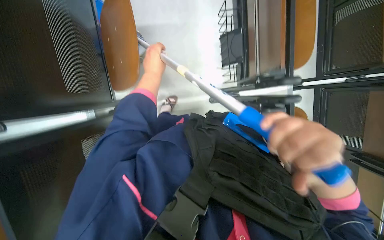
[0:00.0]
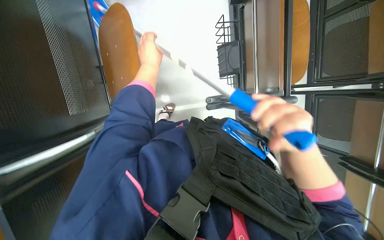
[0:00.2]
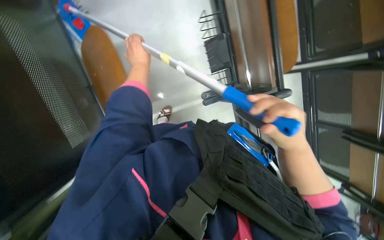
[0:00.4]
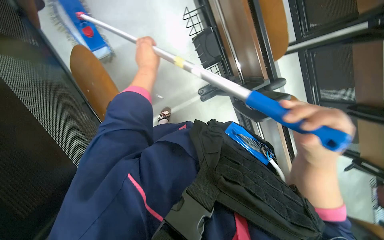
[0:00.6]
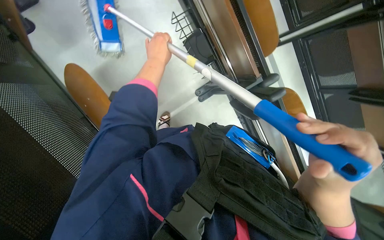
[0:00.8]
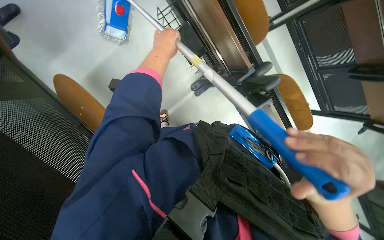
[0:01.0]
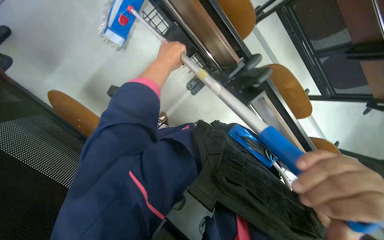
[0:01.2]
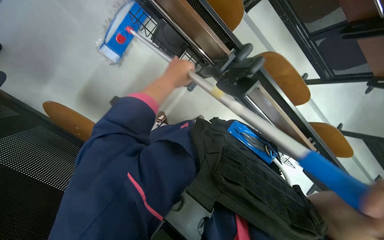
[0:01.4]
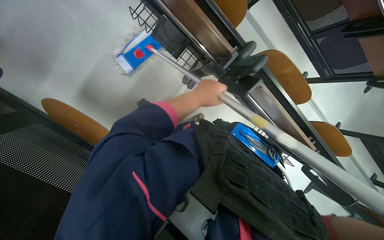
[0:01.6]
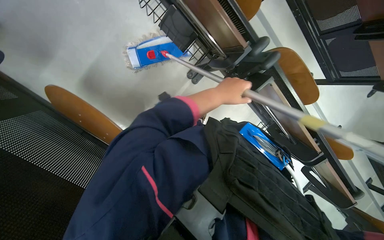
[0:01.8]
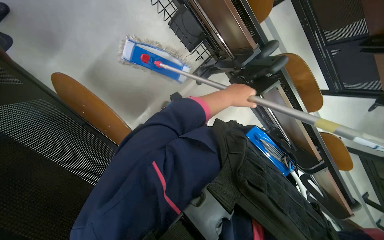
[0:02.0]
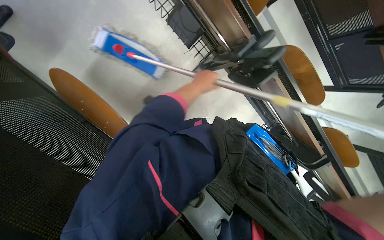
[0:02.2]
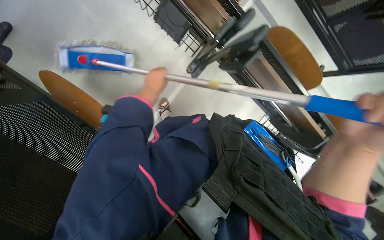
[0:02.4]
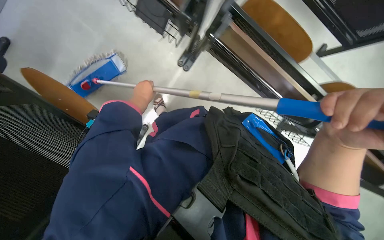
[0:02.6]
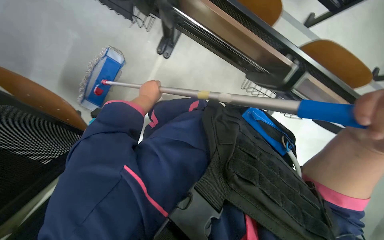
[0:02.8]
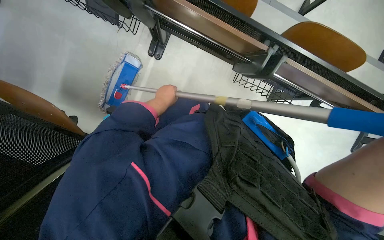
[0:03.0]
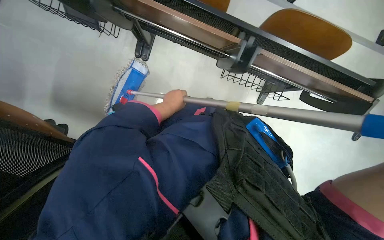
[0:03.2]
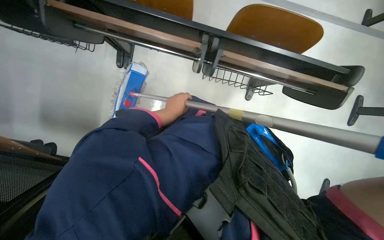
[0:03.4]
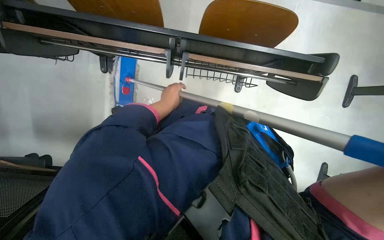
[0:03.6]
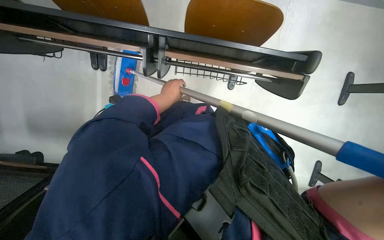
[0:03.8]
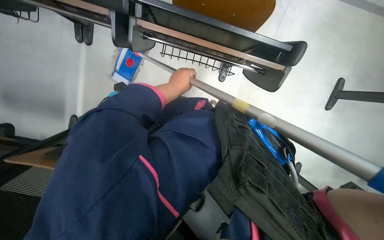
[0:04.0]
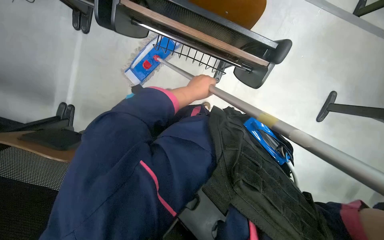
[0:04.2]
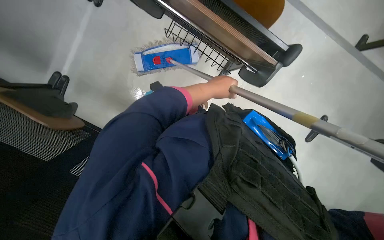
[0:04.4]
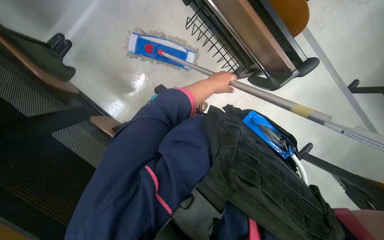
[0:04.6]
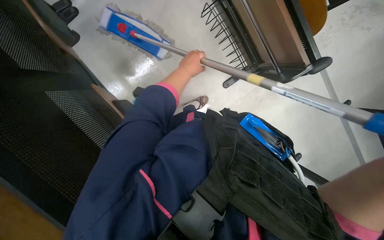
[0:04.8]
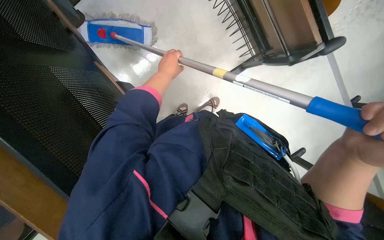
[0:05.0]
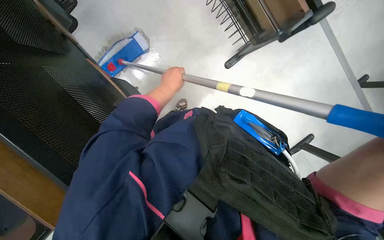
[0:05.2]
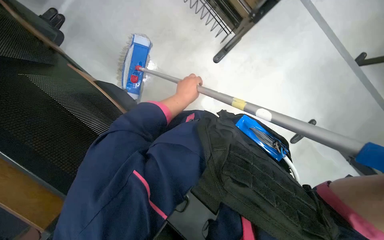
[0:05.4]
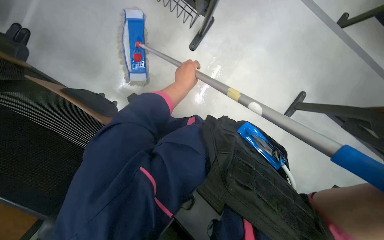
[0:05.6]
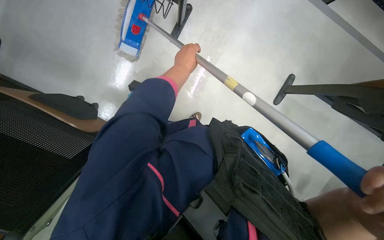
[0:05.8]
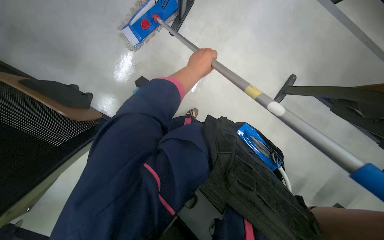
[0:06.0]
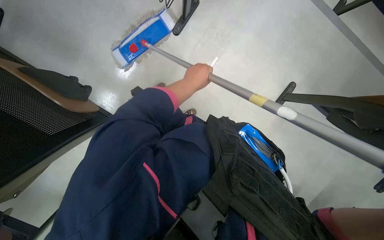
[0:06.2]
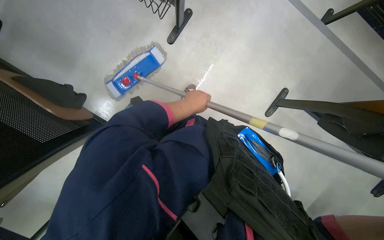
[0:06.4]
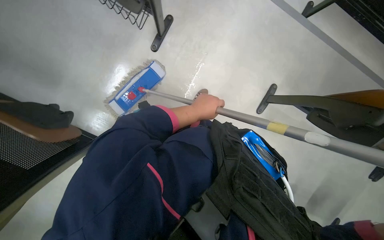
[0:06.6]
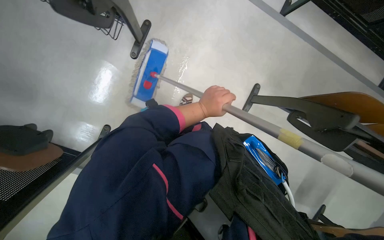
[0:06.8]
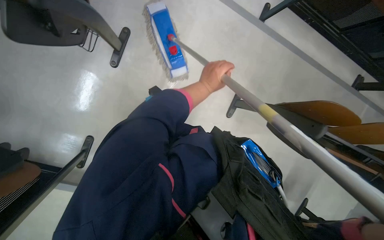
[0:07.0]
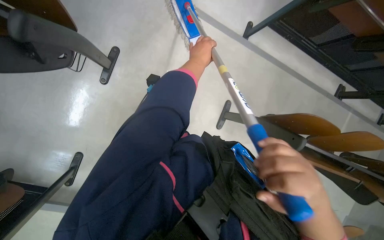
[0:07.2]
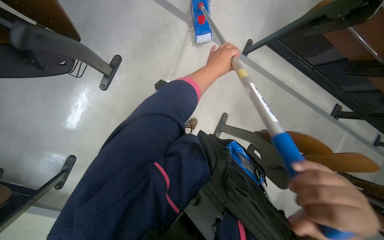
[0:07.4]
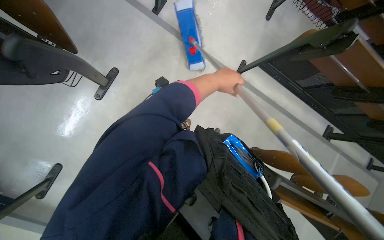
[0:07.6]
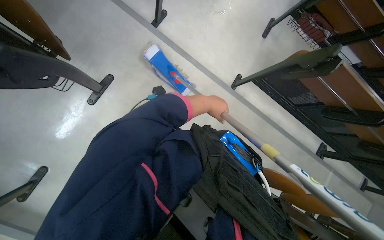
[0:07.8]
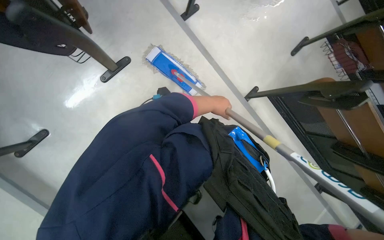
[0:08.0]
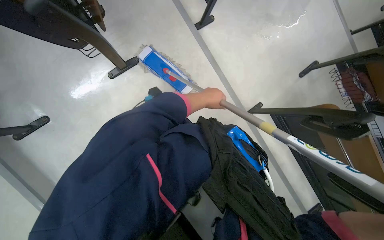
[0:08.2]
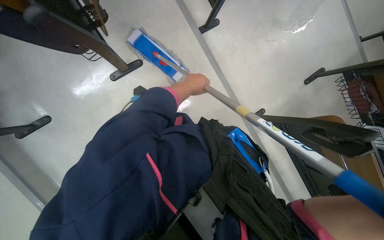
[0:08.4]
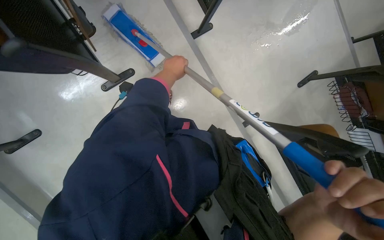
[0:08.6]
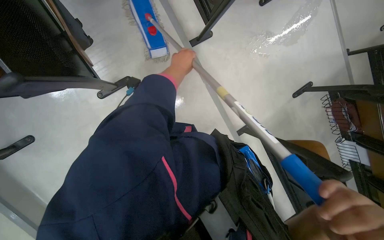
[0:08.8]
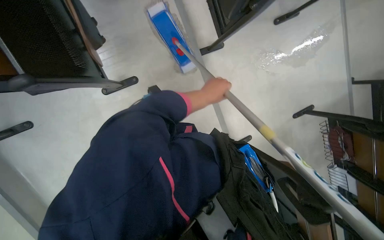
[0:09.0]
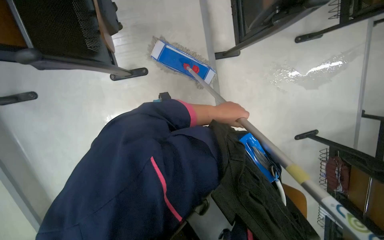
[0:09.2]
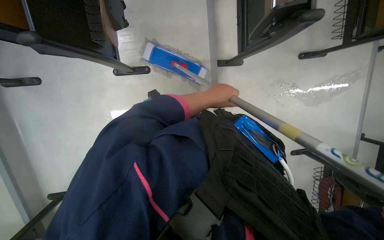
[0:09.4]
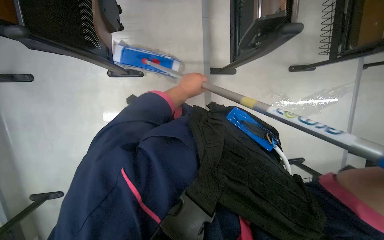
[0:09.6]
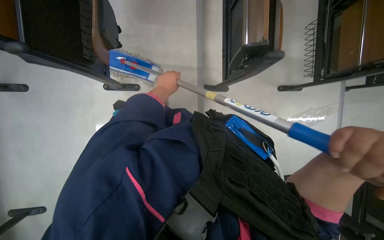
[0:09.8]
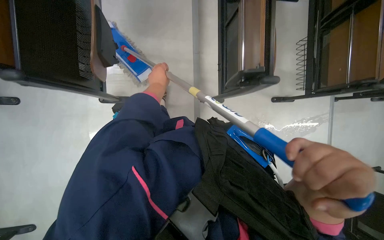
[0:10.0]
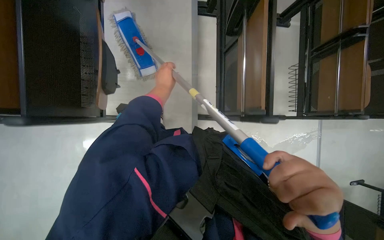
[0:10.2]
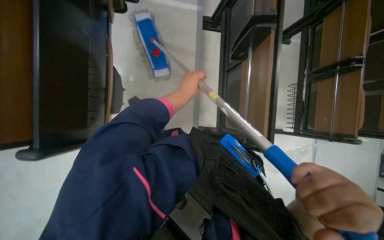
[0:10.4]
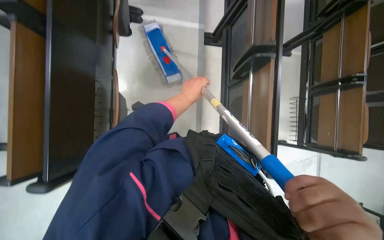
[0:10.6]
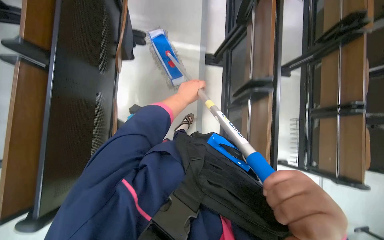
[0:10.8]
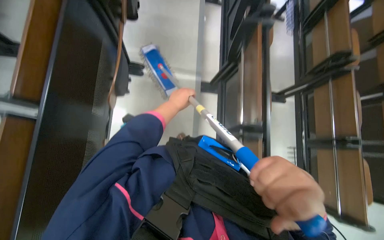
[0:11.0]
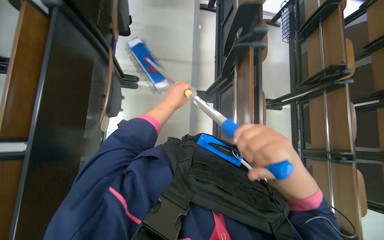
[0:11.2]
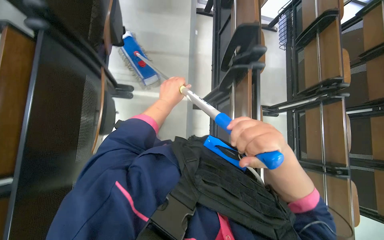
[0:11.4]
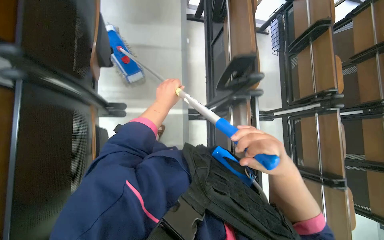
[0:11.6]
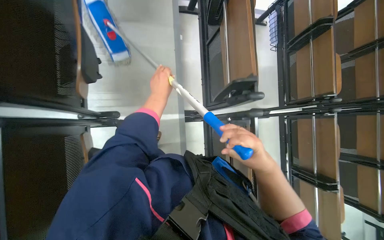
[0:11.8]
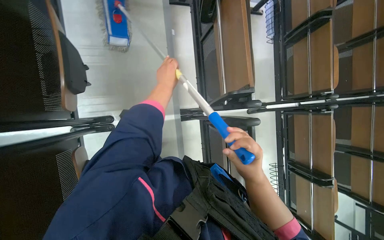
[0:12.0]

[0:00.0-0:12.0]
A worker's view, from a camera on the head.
Job: mopping floor.
The whole recording: Mopping lecture hall floor. The worker mops the lecture hall floor, periodically wringing and adjusting the mop.
0:00.0 to 0:01.6: The scene rotates counterclockwise by approximately 40 degrees. The left hand is displaced to the right by about 25 cm.
0:01.6 to 0:03.0: The left hand travels farther from the camera by about 15 cm.
0:04.4 to 0:06.0: Everything in view rotates about 30 degrees clockwise. The left hand moves approximately 15 cm to the left and comes back.
0:07.6 to 0:09.0: The head travels approximately 40 cm. The scene turns roughly 35 degrees clockwise in the picture.
0:09.0 to 0:10.4: The scene turns approximately 25 degrees clockwise in the picture.
0:10.4 to 0:12.0: The wearer moves approximately 1 m.

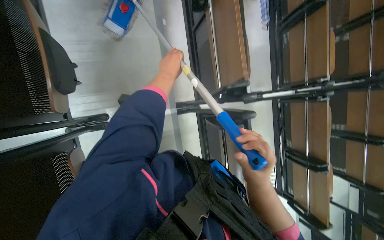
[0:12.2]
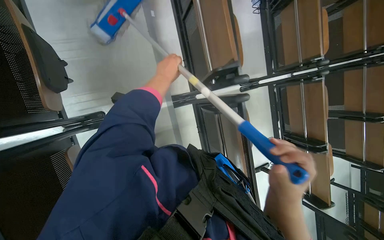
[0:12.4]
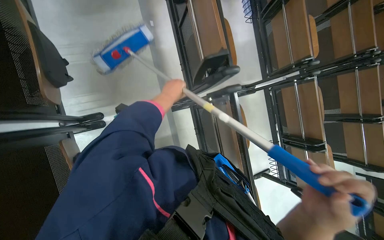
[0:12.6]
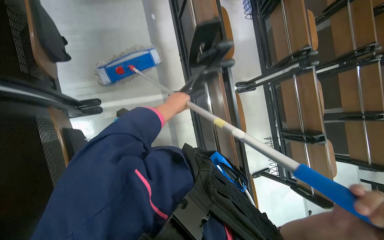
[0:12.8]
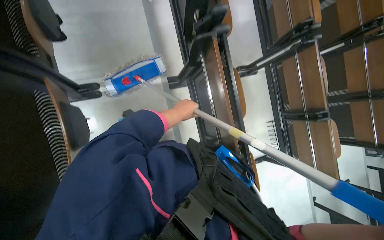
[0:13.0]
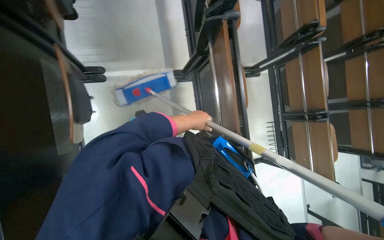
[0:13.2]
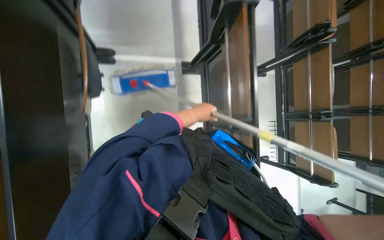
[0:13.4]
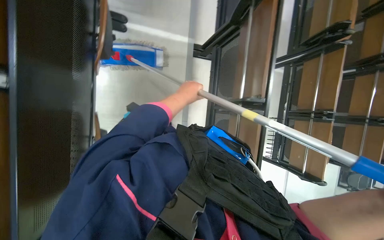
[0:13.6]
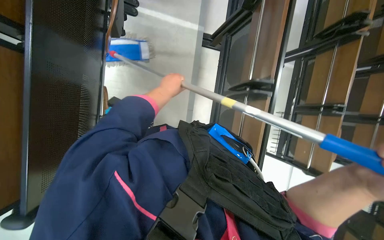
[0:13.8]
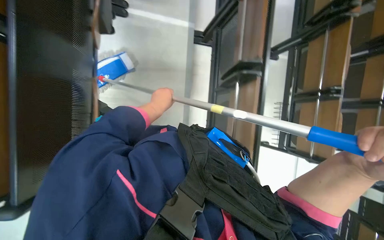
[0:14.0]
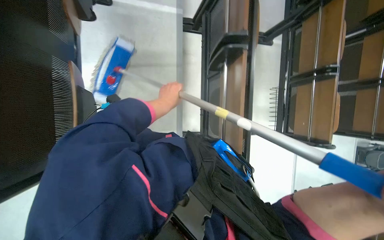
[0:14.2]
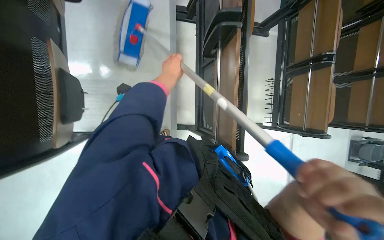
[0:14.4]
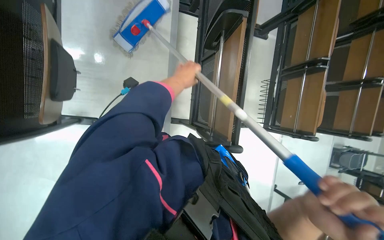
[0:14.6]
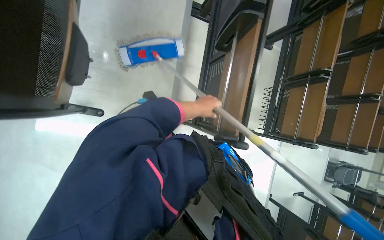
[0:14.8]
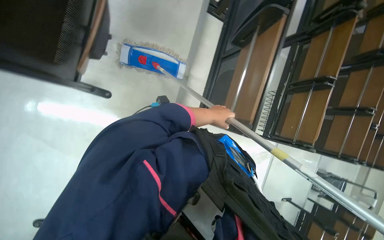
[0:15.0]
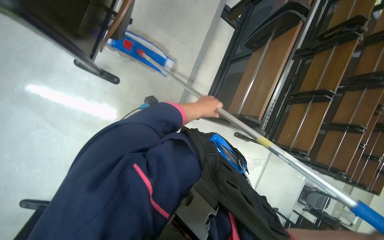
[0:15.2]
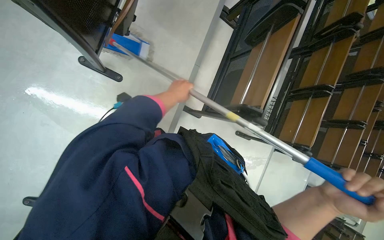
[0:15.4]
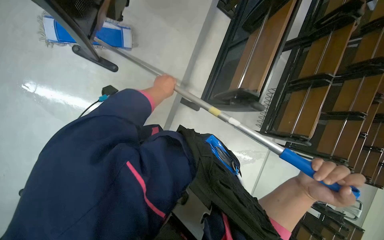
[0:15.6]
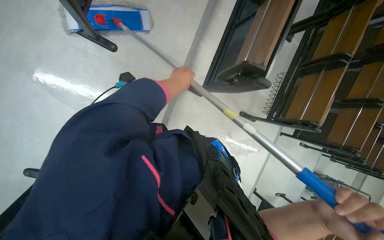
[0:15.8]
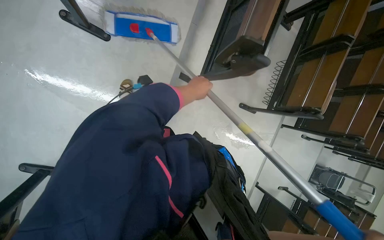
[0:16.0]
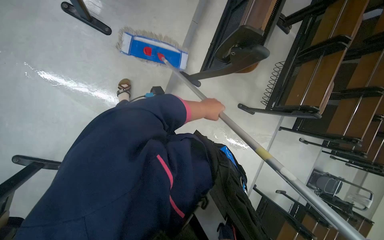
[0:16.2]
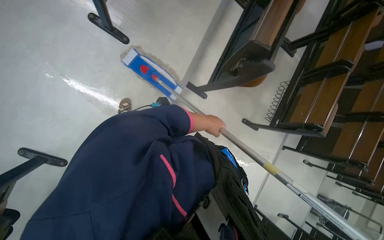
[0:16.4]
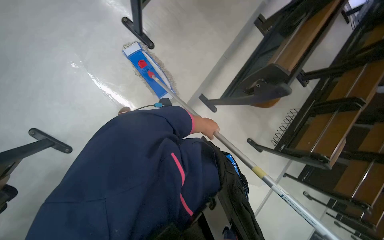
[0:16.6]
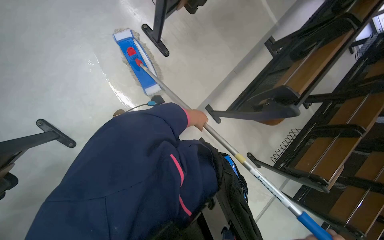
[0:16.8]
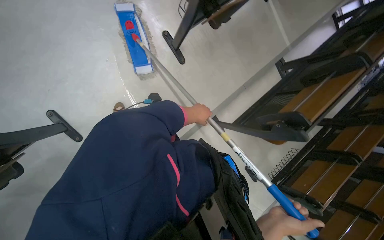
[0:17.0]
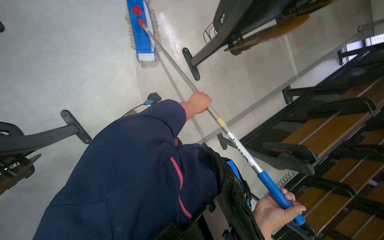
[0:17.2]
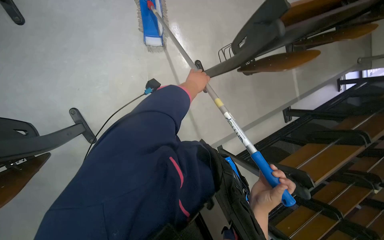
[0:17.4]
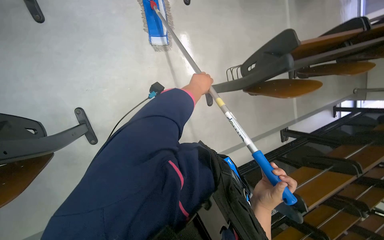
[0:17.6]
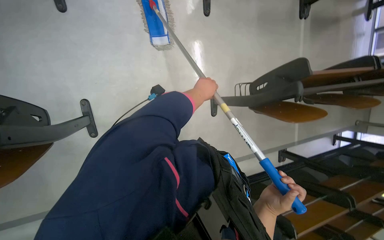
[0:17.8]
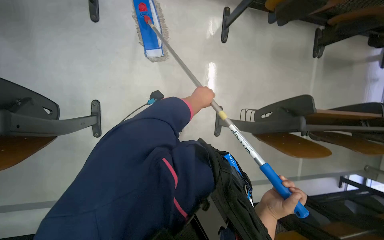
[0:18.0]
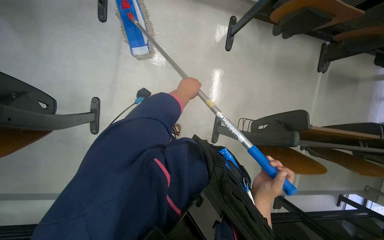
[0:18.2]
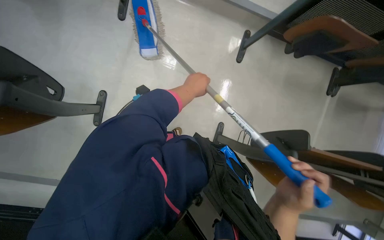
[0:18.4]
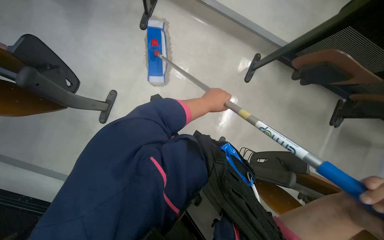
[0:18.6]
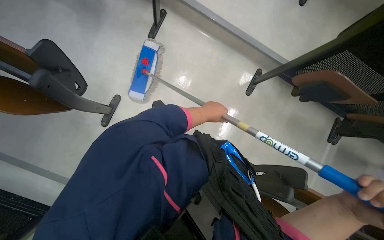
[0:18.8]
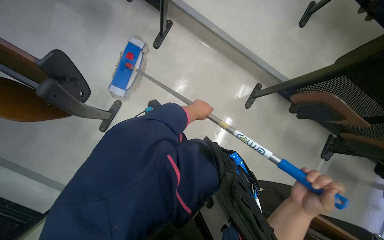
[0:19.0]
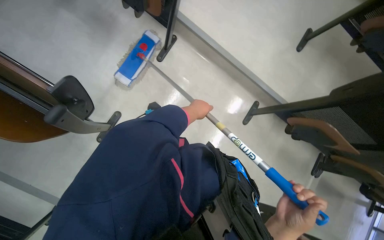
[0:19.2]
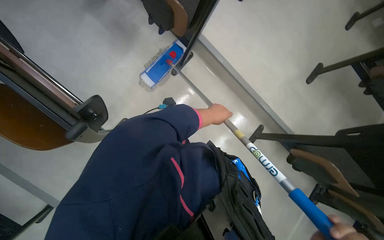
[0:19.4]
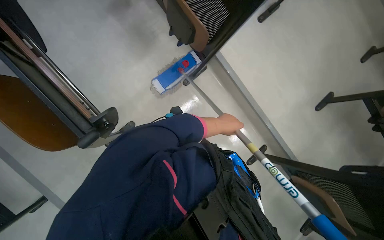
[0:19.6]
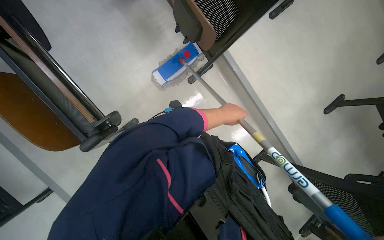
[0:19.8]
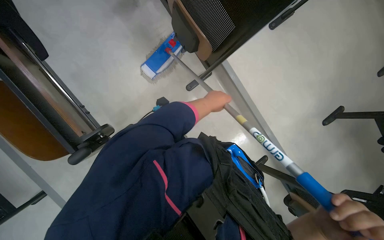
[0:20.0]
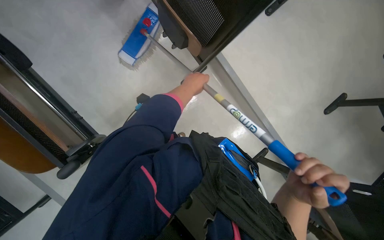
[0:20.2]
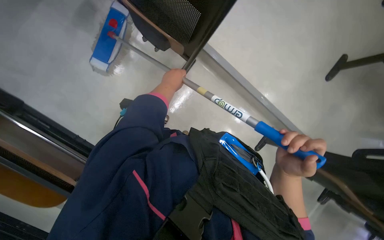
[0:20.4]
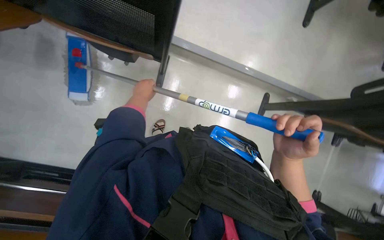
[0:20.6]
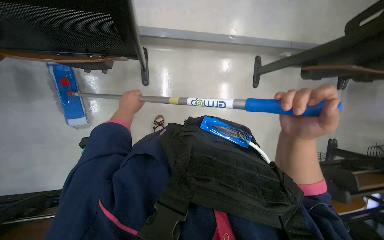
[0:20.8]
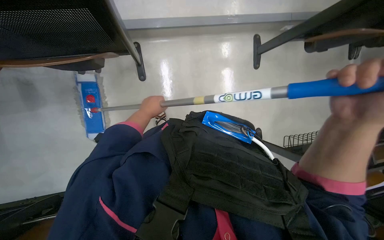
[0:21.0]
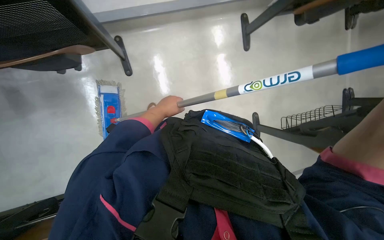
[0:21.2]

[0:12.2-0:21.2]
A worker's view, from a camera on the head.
Job: mopping floor.
The whole recording: Mopping lecture hall floor. The worker mops the lecture hall floor, periodically wringing and adjusting the mop.
0:12.2 to 0:13.8: The camera travels some 80 cm.
0:13.8 to 0:15.2: The camera is carried approximately 50 cm.
0:15.2 to 0:16.6: The camera travels roughly 40 cm.
0:16.6 to 0:18.2: The camera travels roughly 50 cm. The view tilts roughly 20 degrees upward. Everything in view rotates approximately 55 degrees clockwise.
0:18.2 to 0:19.8: The view tilts about 10 degrees upward. The scene turns roughly 25 degrees clockwise in the picture.
0:19.8 to 0:21.2: The left hand moves to the left, roughly 15 cm.
